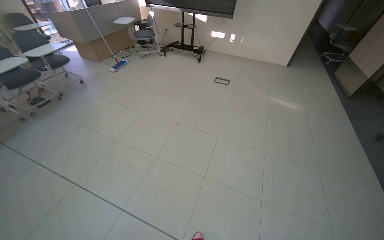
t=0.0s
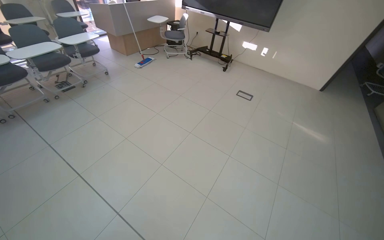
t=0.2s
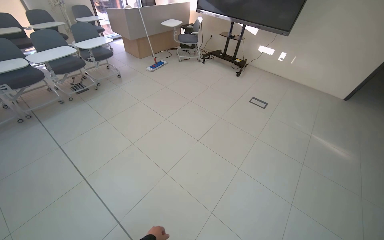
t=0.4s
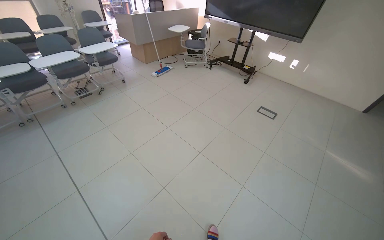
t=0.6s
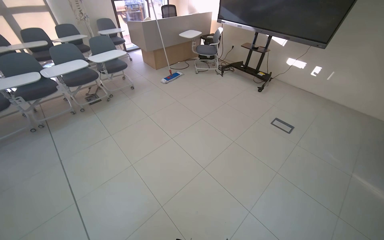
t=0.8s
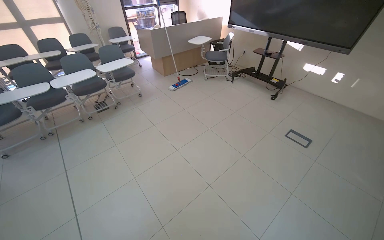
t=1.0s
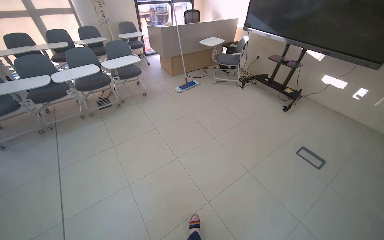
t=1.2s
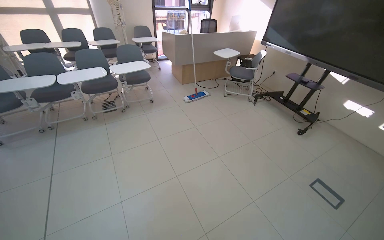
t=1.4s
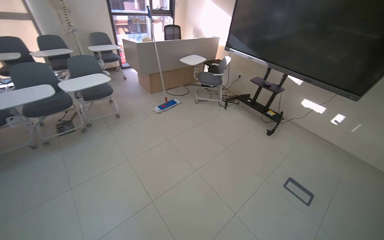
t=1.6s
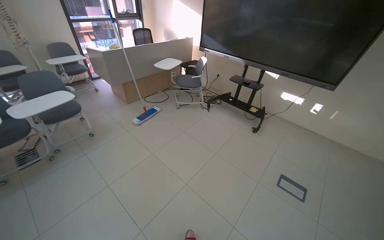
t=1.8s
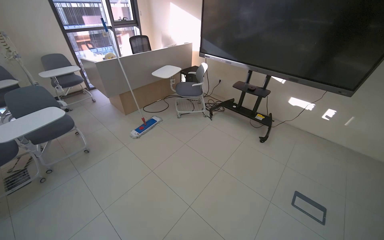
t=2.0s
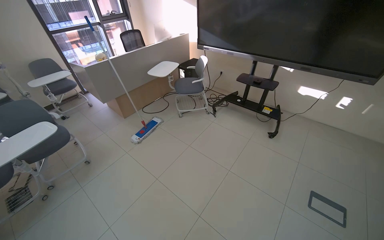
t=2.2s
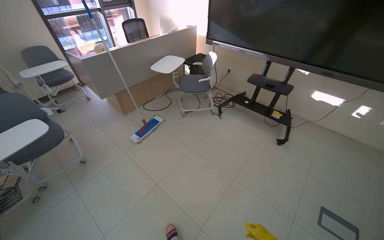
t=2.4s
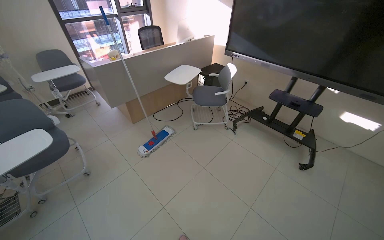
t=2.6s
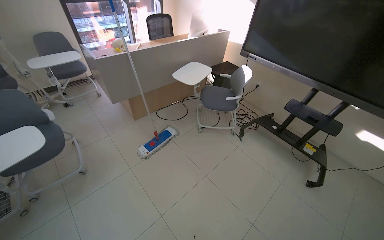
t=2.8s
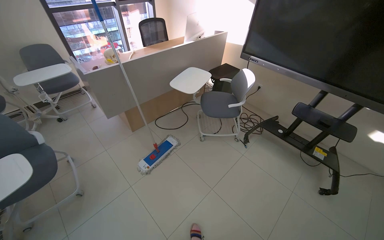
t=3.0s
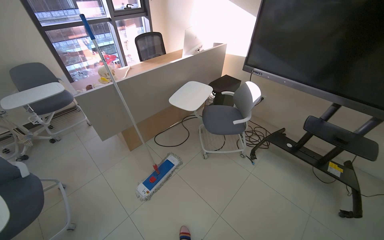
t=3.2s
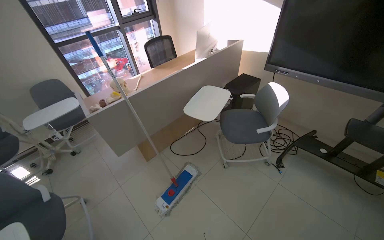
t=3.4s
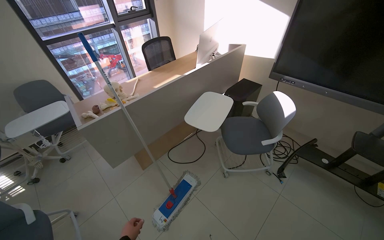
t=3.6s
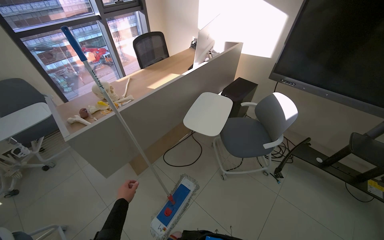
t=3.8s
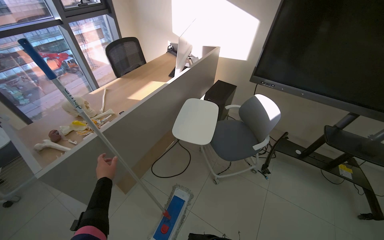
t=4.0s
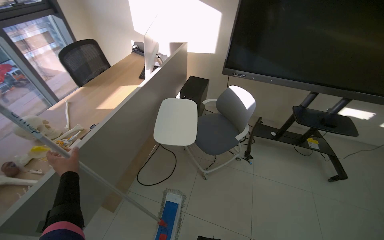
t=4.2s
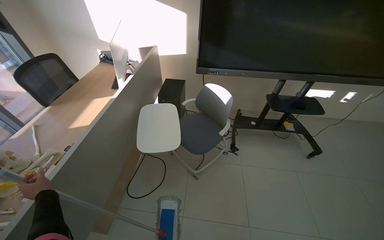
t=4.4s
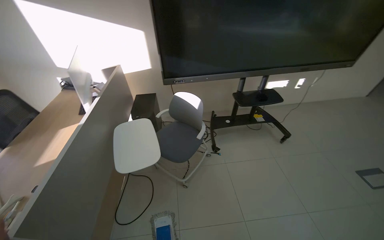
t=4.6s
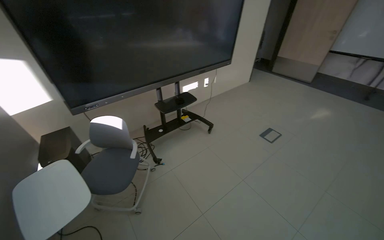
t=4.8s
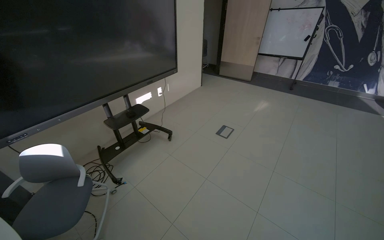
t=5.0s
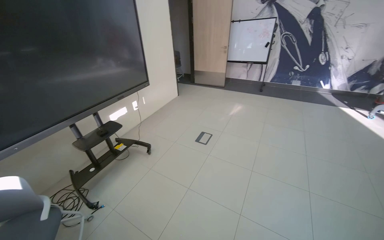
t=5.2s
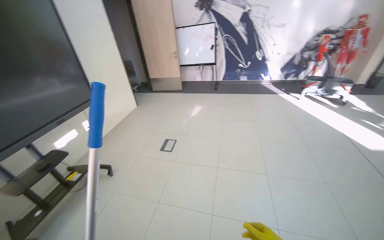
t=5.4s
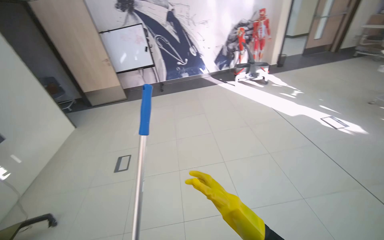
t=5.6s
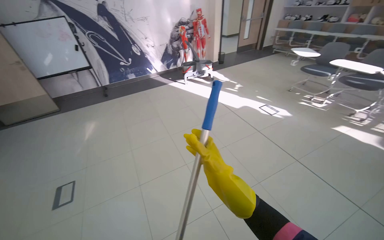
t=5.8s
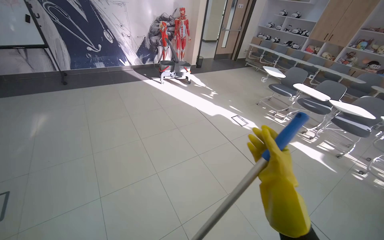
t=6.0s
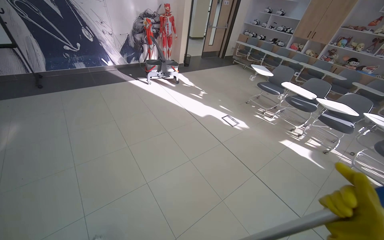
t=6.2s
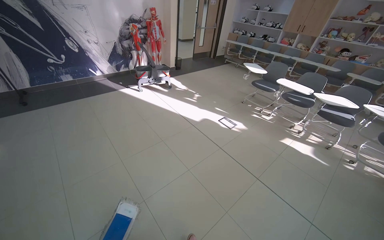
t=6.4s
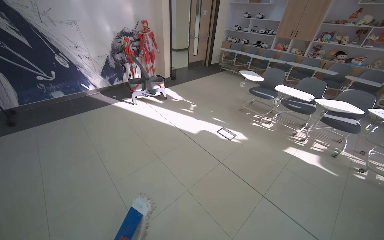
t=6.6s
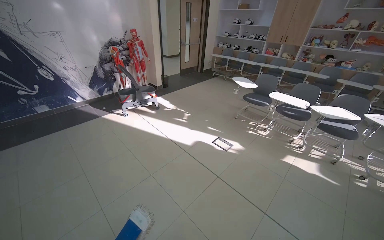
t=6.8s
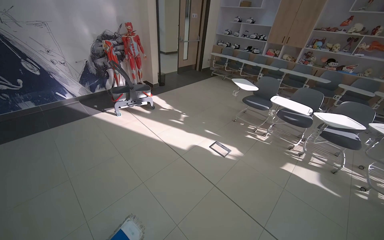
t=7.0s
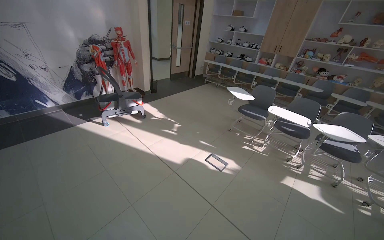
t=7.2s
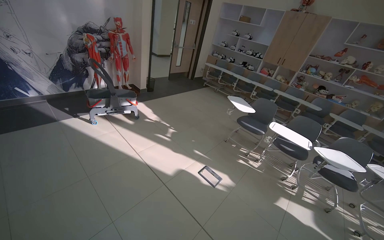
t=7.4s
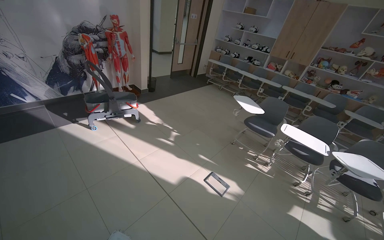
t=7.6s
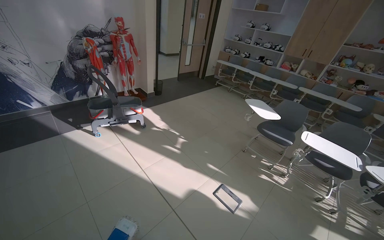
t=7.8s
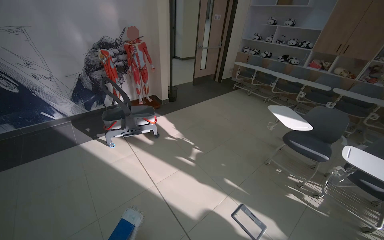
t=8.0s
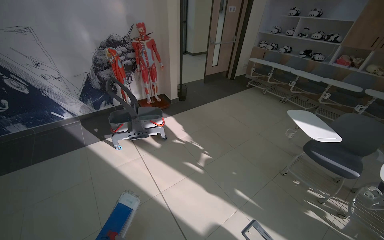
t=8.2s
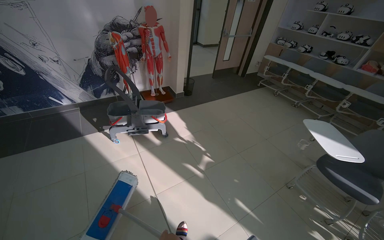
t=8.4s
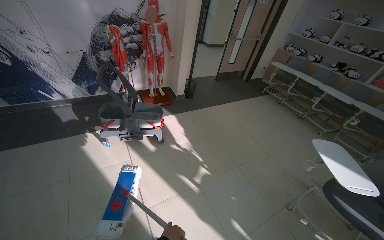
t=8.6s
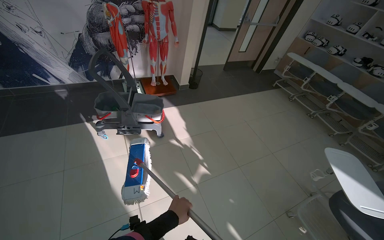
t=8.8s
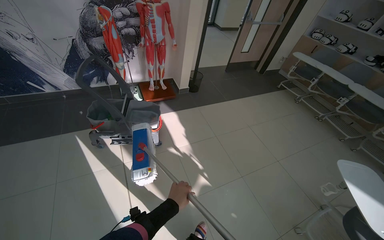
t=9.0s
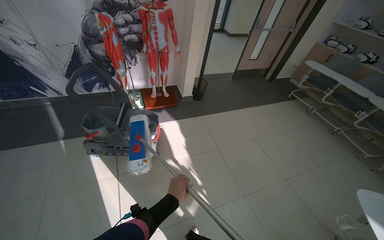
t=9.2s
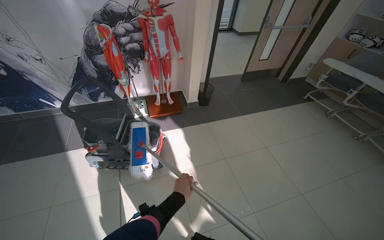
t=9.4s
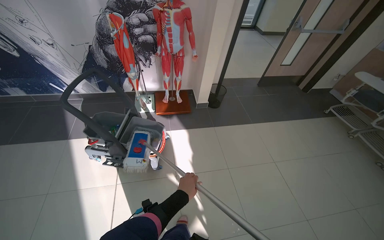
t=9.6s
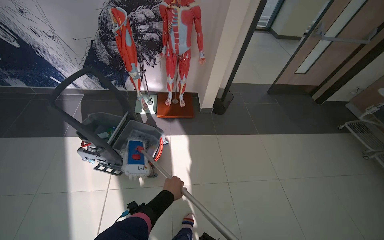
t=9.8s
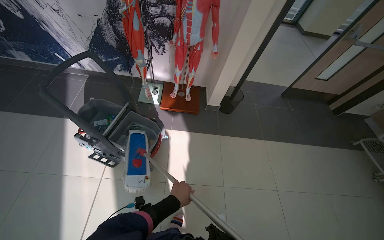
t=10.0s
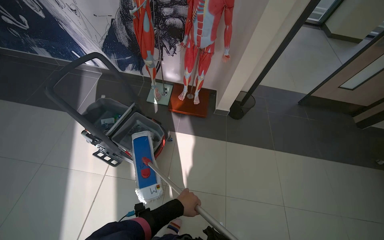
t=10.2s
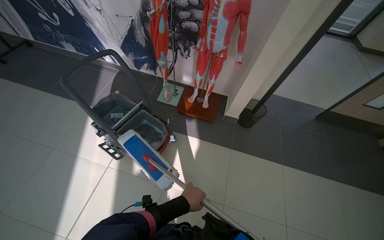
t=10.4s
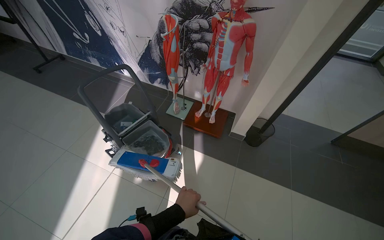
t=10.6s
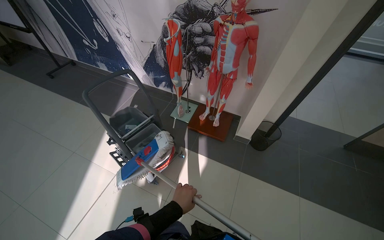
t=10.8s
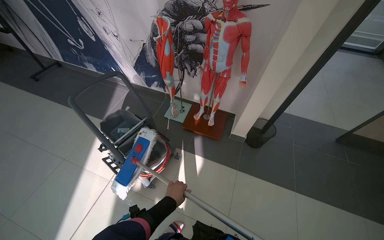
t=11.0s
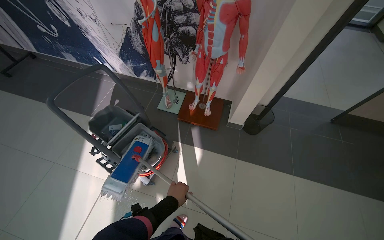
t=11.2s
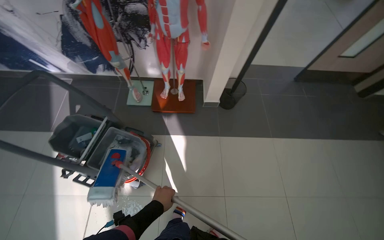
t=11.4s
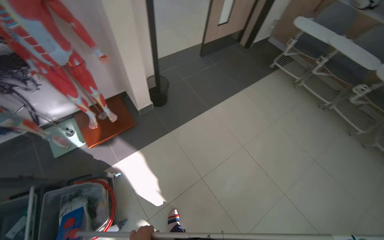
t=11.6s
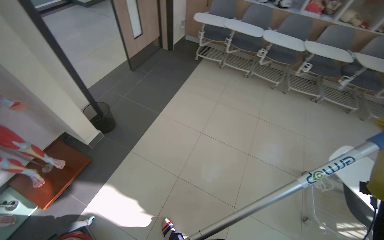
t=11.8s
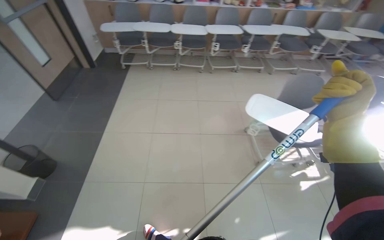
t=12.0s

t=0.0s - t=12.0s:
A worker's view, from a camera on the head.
Job: organizing items.
The whole recording: Organizing classroom furniture and items. The worker moves chairs and places desk trays on them, also performing short mopping tasks.
t=0.0s - t=1.6s: The wearer moves approximately 1.5 m. The head rotates roughly 30 degrees to the left.
t=1.6s - t=3.0s: The camera travels some 1.5 m.
t=3.0s - t=4.4s: The head travels roughly 80 cm. The head turns to the right by about 30 degrees.
t=6.0s - t=7.6s: The camera travels approximately 1.5 m.
t=7.6s - t=9.0s: The camera is carried roughly 1 m. The head turns to the left by approximately 20 degrees.
t=9.0s - t=10.4s: The wearer moves about 90 cm. The wearer's head swings about 40 degrees to the left.
t=10.4s - t=12.0s: The wearer's head swings about 105 degrees to the right.

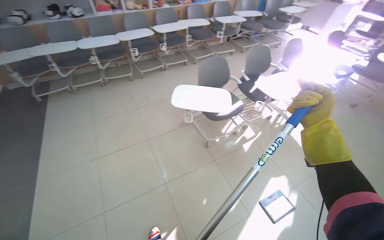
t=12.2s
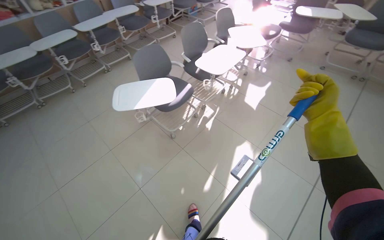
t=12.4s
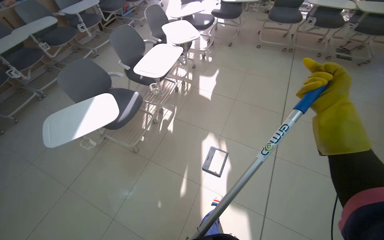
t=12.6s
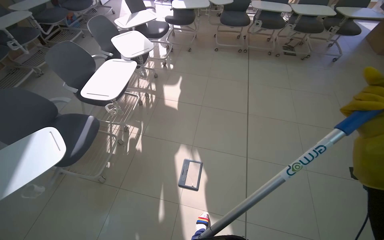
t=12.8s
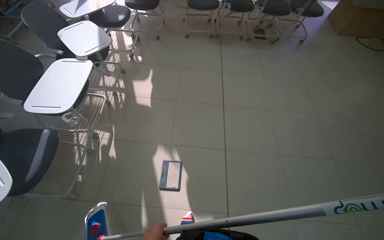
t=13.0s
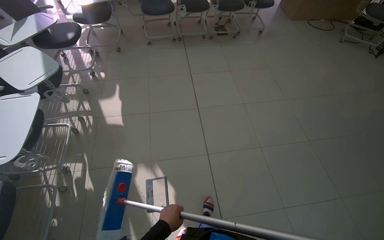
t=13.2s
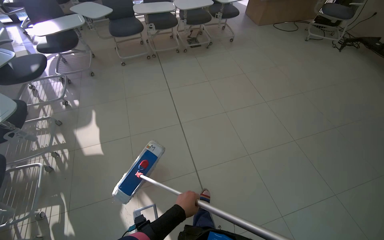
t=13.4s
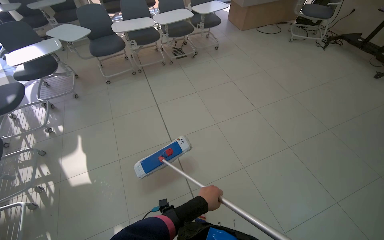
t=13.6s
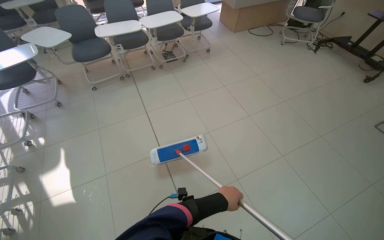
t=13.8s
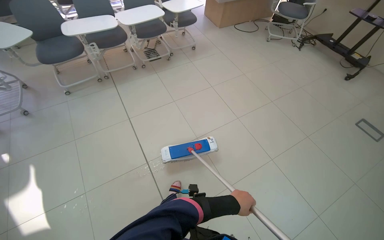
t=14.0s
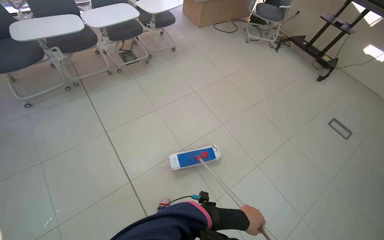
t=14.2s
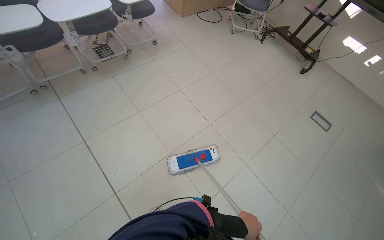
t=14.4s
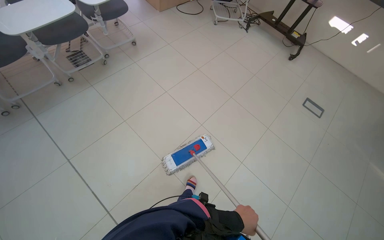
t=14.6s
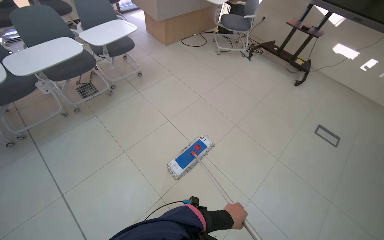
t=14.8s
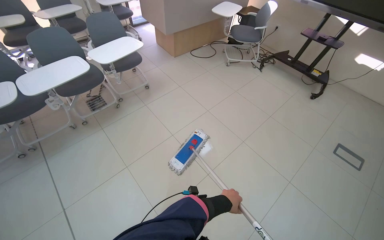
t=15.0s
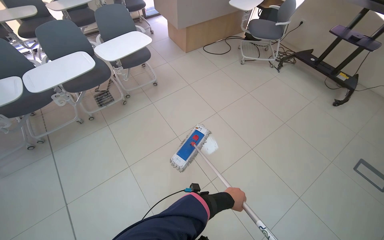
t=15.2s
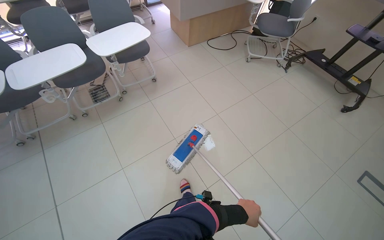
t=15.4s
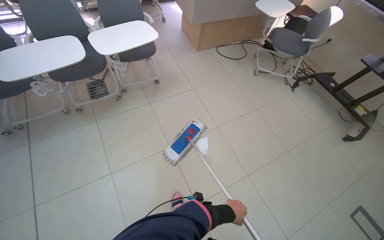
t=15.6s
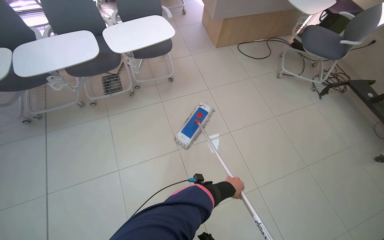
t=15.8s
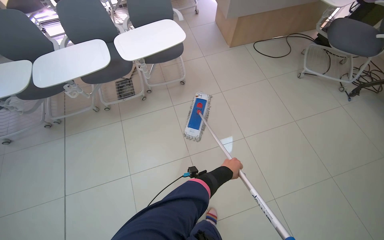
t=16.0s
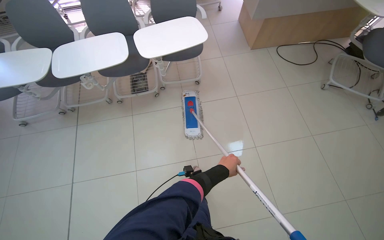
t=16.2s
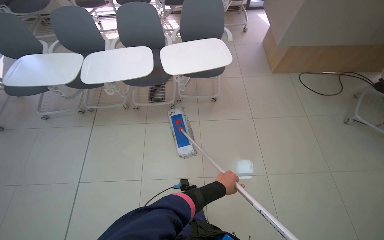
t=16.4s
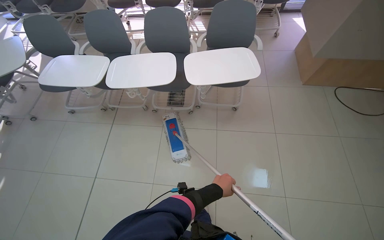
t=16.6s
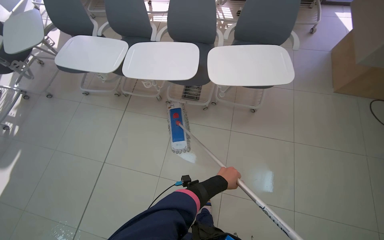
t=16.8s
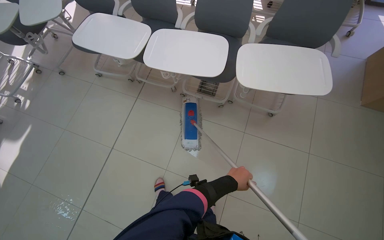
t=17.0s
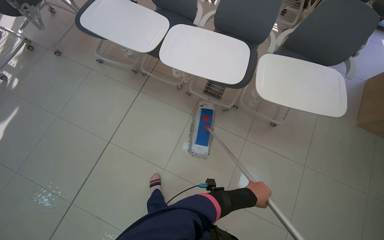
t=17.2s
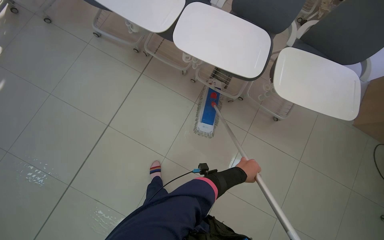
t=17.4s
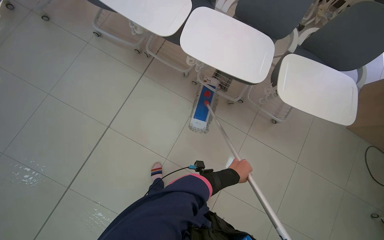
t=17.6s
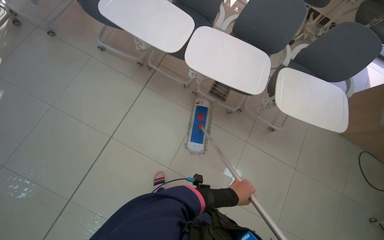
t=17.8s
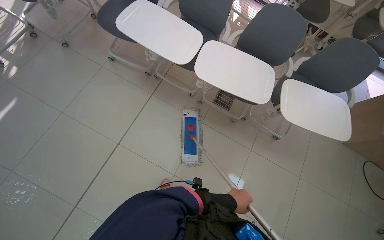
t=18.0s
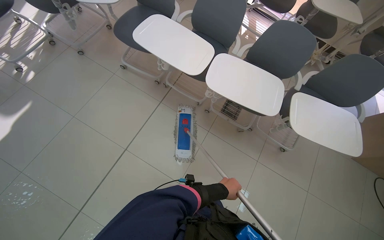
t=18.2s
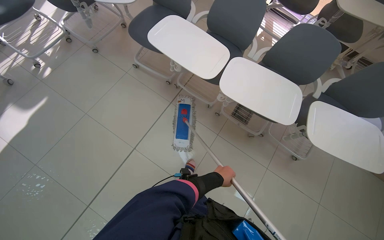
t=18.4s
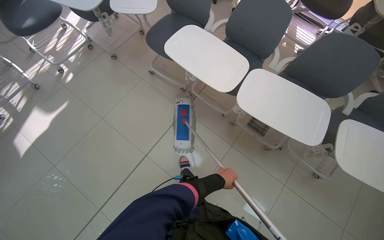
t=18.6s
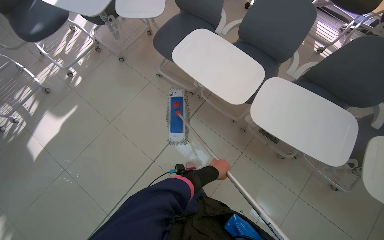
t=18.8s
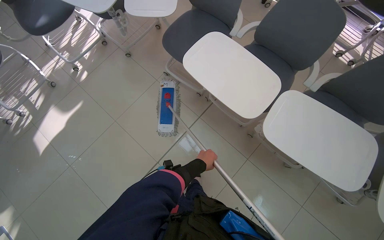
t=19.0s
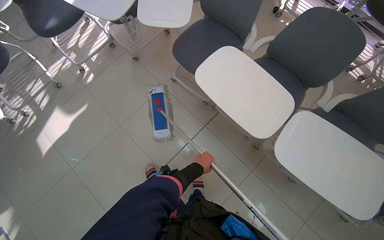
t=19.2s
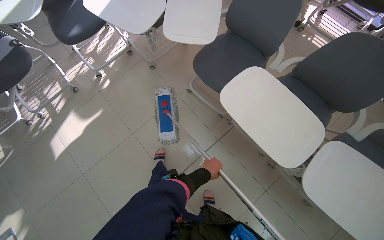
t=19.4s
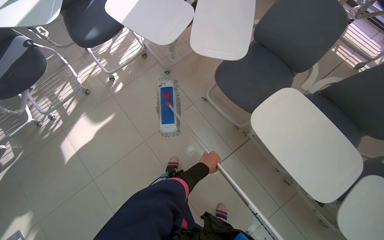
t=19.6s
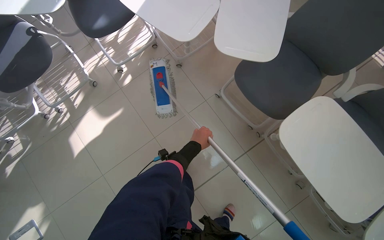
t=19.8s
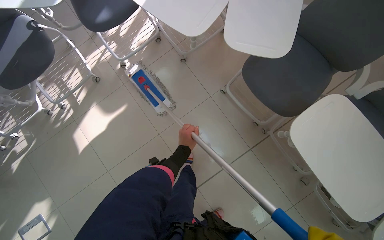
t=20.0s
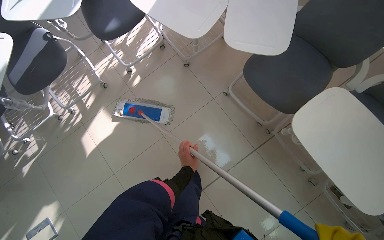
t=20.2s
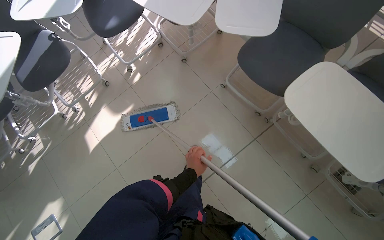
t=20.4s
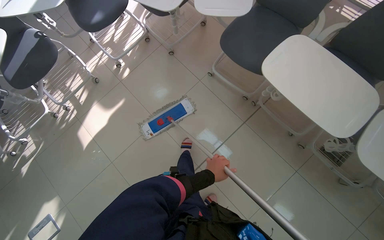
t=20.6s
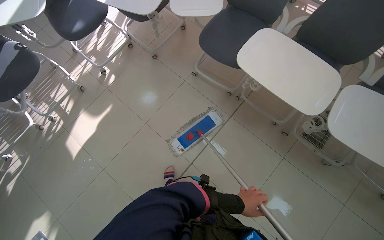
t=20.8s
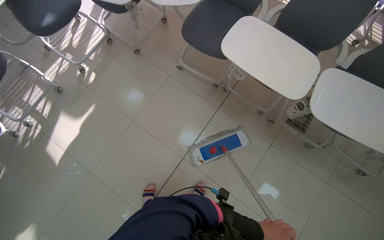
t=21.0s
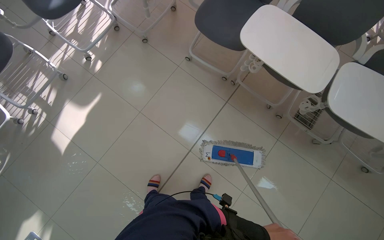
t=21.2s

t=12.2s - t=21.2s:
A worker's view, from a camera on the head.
Job: organizing items.
The whole recording: Organizing classroom furniture and items. The worker moves chairs and places desk trays on them, also performing short mopping tasks.
t=12.2s - t=13.8s: The camera is carried roughly 1.5 m. The wearer looks some 90 degrees further to the right.
t=13.8s - t=15.2s: The camera travels some 1 m.
t=15.2s - t=16.6s: The camera is carried about 70 cm. The wearer's head swings roughly 40 degrees to the left.
t=16.6s - t=18.2s: The camera travels some 60 cm. The scene rotates clockwise by some 25 degrees.
t=18.2s - t=19.8s: The camera travels approximately 80 cm. The wearer's head swings about 25 degrees to the left.
